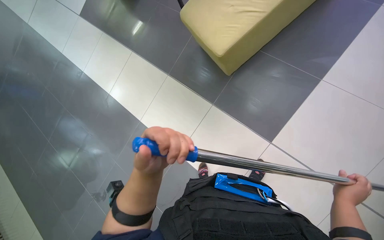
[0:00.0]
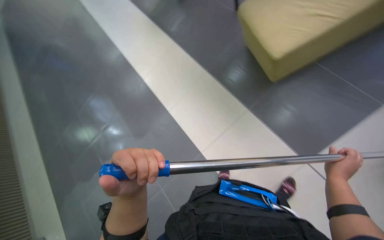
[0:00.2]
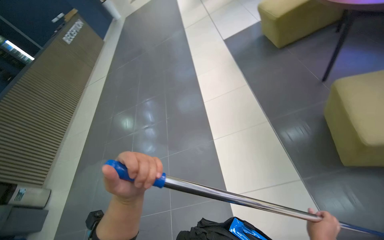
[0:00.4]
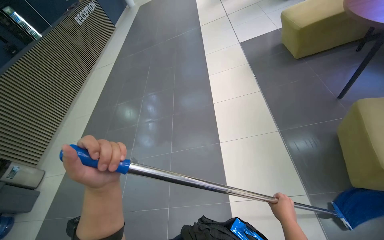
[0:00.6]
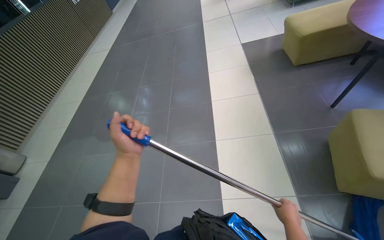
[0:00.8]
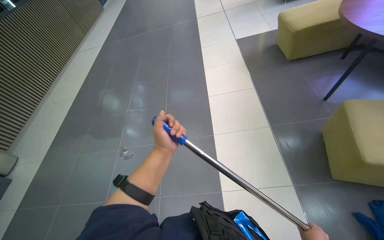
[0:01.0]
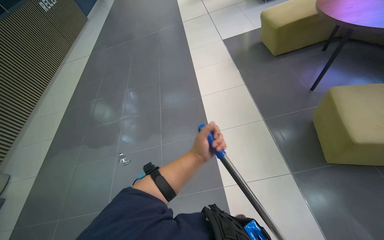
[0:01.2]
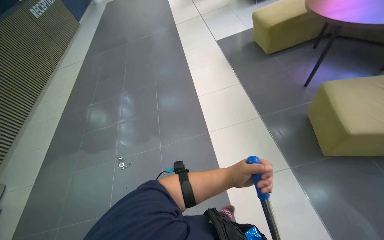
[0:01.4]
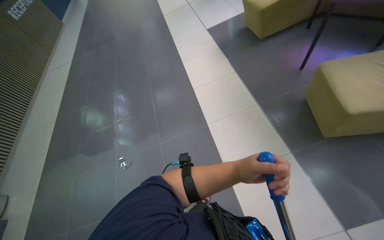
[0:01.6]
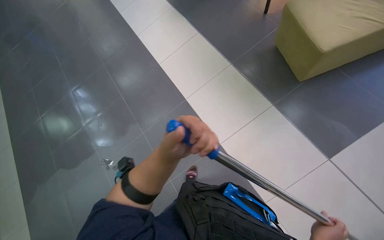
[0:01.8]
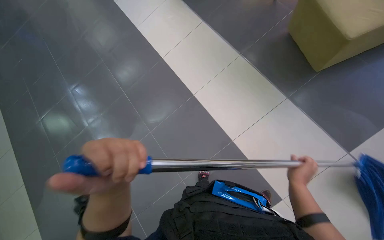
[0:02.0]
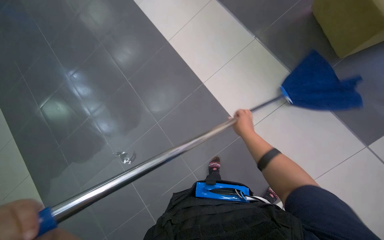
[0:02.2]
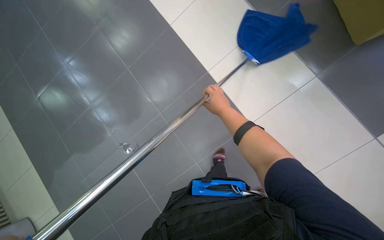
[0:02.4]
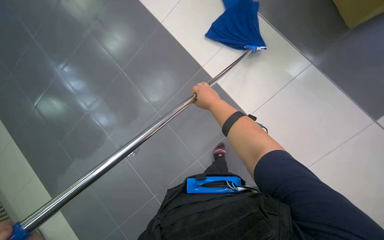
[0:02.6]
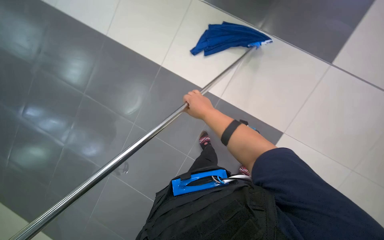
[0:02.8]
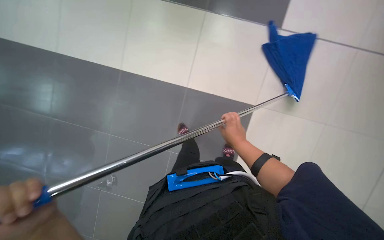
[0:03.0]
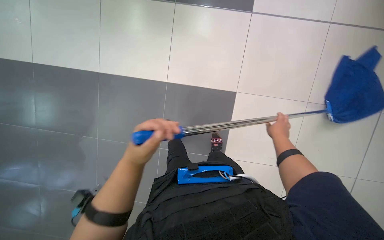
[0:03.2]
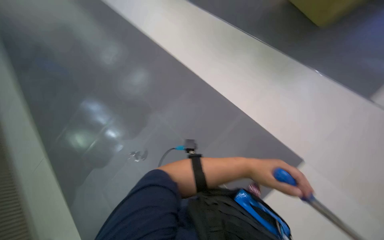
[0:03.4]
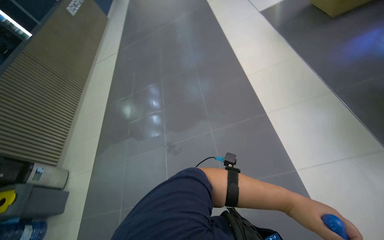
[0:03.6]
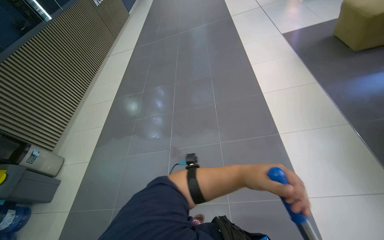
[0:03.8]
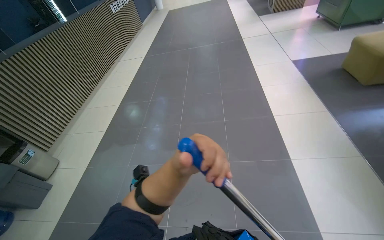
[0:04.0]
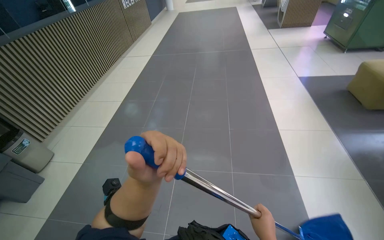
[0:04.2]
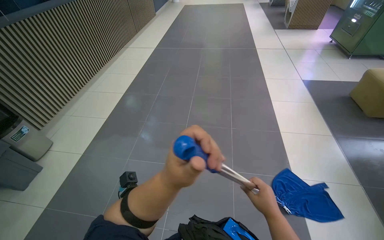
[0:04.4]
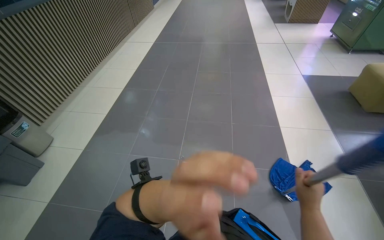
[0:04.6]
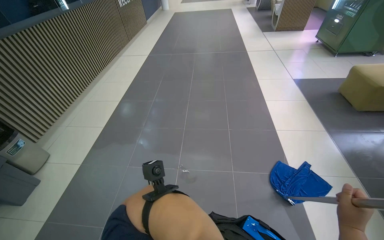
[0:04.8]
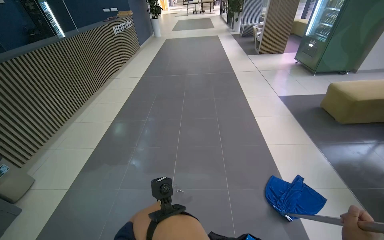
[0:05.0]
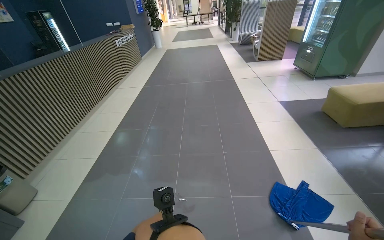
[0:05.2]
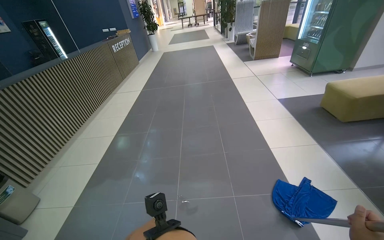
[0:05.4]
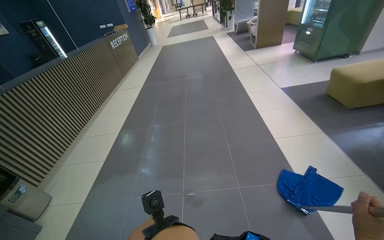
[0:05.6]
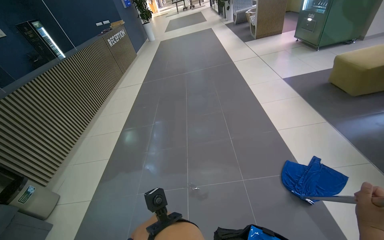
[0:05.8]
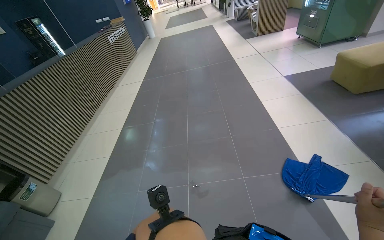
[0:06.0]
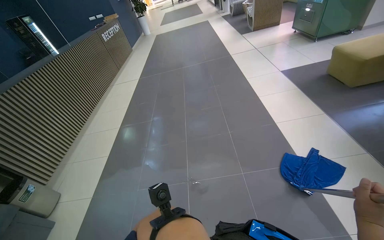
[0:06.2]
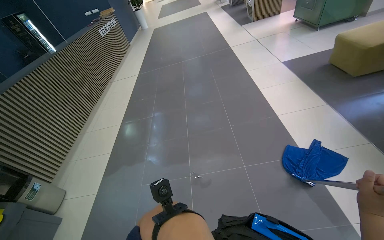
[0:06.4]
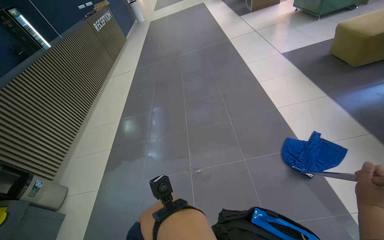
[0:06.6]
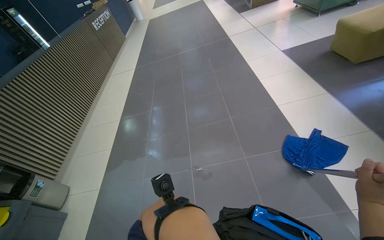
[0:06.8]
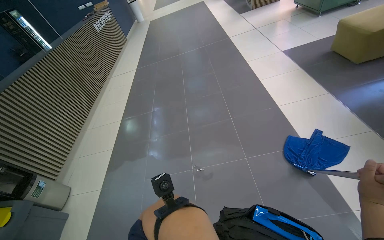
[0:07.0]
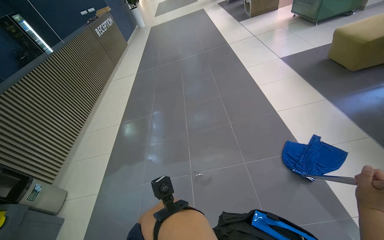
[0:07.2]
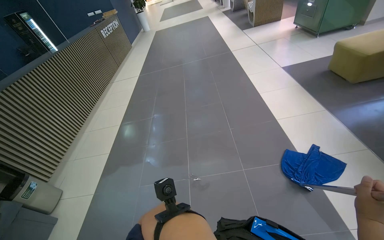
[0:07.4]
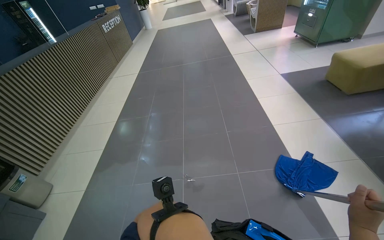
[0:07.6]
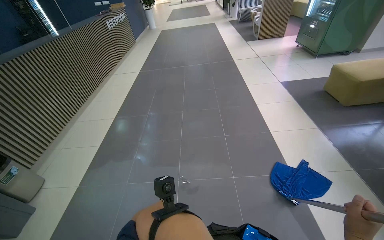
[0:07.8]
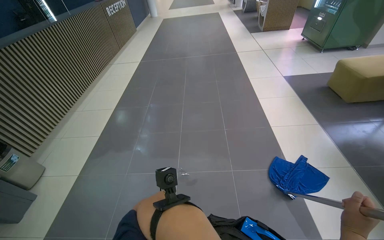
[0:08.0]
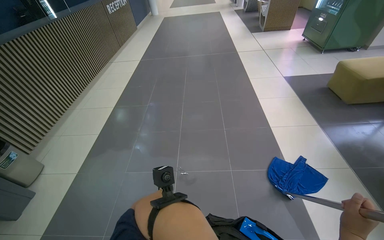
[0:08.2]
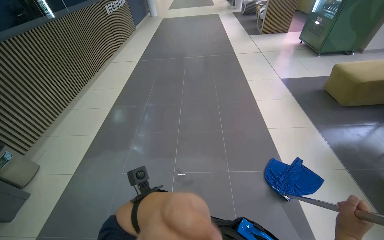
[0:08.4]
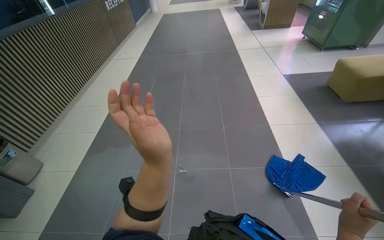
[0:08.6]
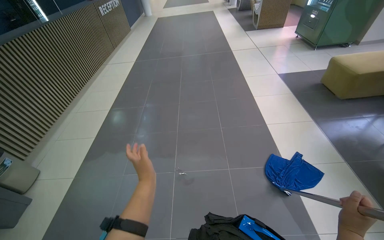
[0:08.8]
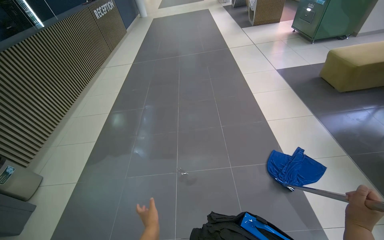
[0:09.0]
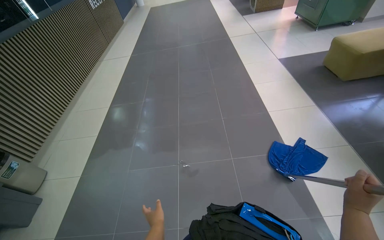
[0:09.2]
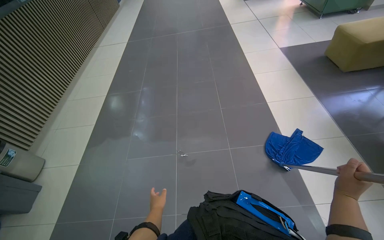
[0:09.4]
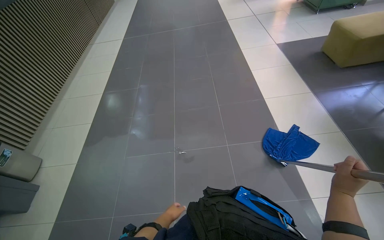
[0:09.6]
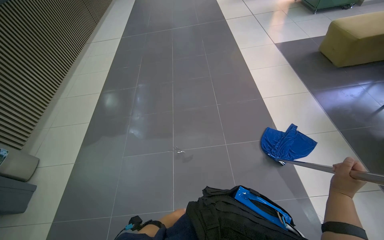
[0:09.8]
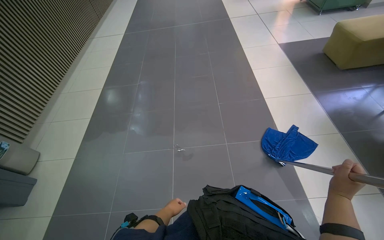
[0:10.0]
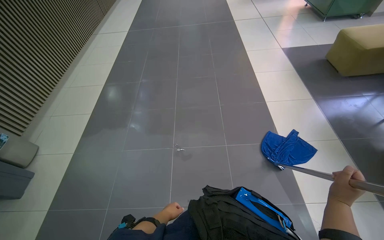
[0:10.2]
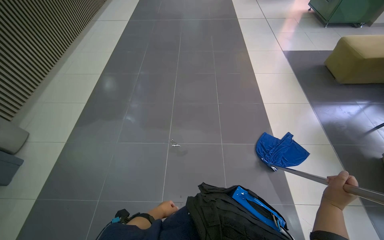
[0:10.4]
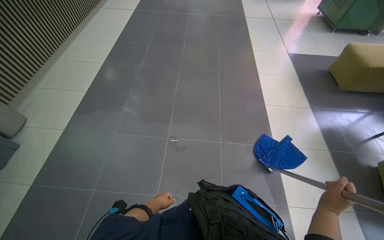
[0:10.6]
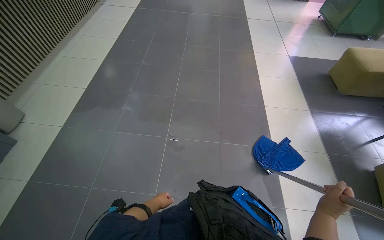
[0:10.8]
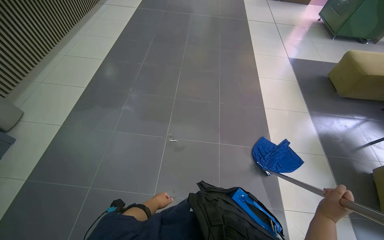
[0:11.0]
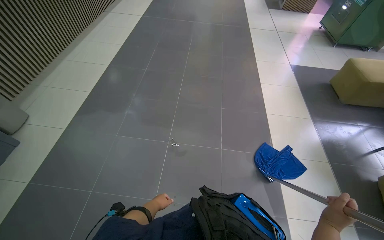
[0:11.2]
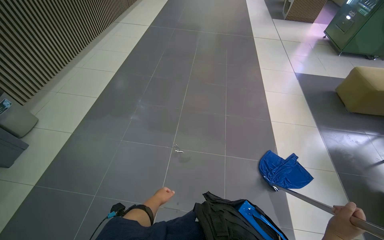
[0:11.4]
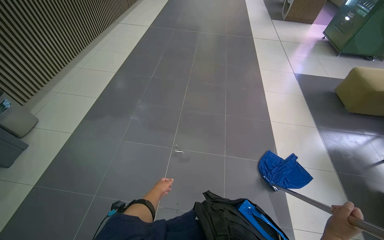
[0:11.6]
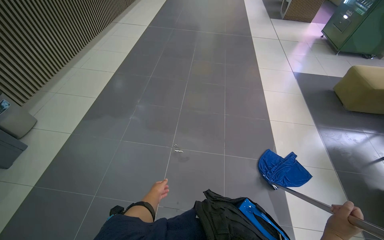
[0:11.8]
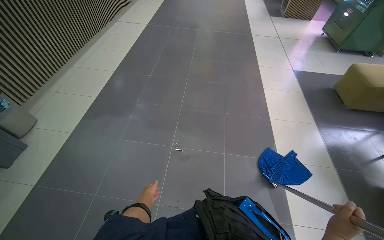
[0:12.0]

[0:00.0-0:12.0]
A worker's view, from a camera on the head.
Job: mopping floor.
The whole recording: Mopping floor with blue mop. The worker mops the floor with a blue mop.
0:01.6 to 0:03.0: The wearer looks some 15 degrees further downward.
0:03.0 to 0:04.4: The wearer moves some 50 cm. The scene rotates clockwise by about 40 degrees.

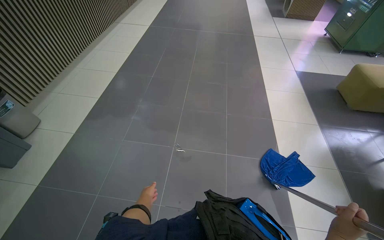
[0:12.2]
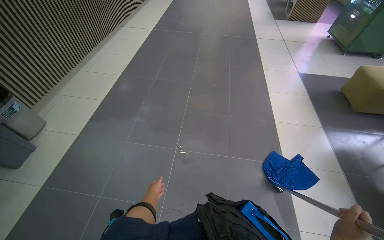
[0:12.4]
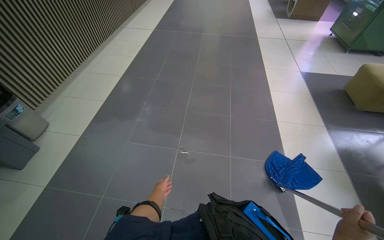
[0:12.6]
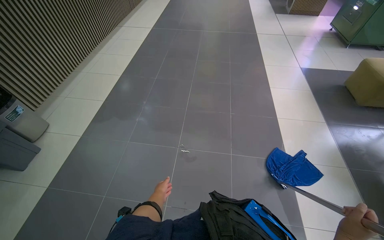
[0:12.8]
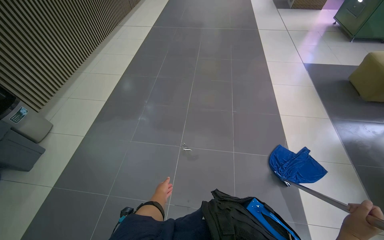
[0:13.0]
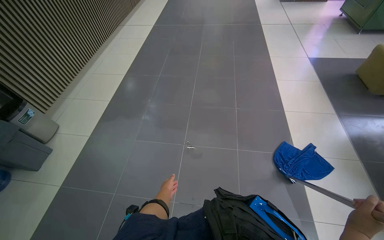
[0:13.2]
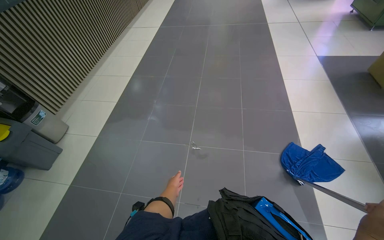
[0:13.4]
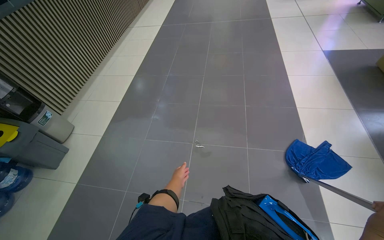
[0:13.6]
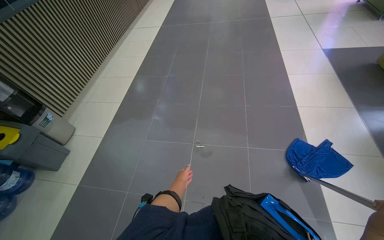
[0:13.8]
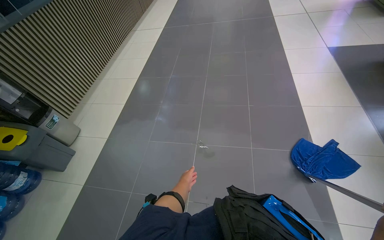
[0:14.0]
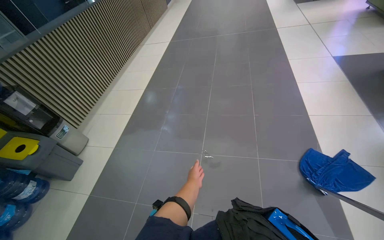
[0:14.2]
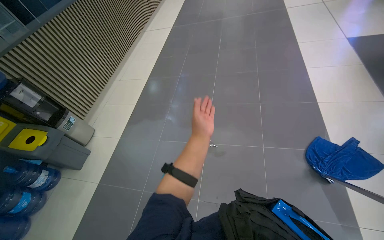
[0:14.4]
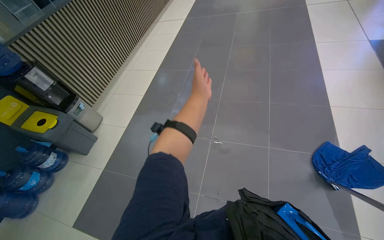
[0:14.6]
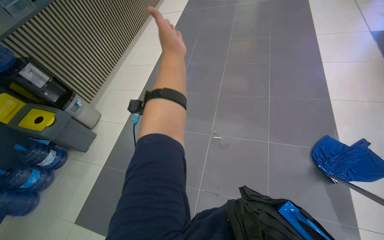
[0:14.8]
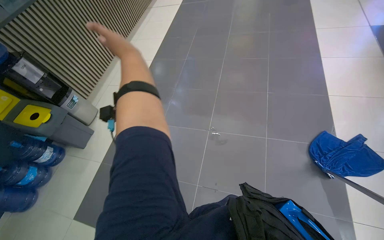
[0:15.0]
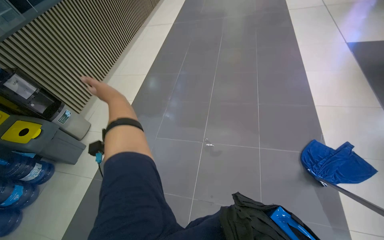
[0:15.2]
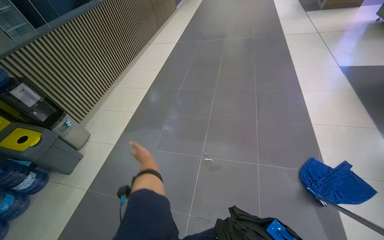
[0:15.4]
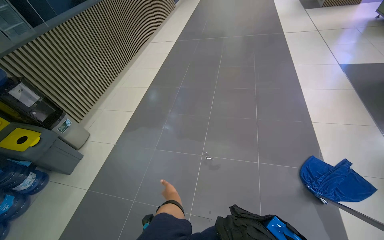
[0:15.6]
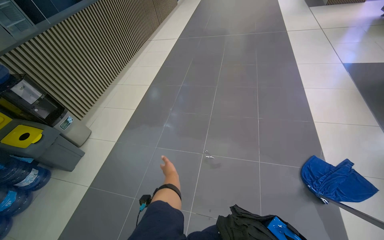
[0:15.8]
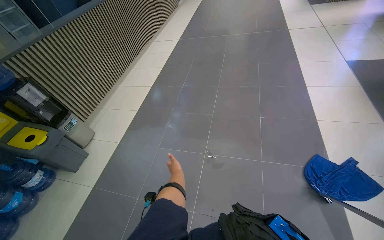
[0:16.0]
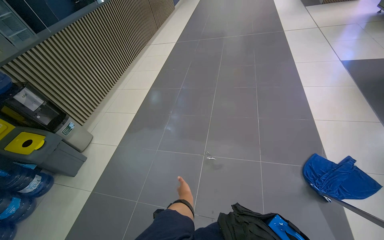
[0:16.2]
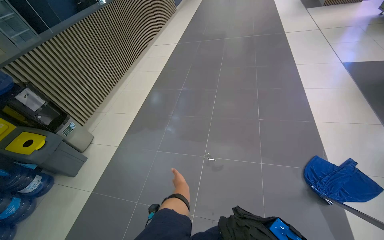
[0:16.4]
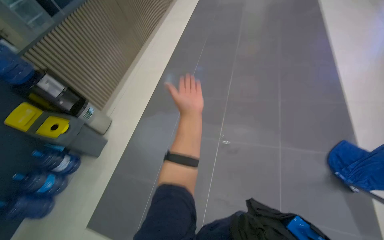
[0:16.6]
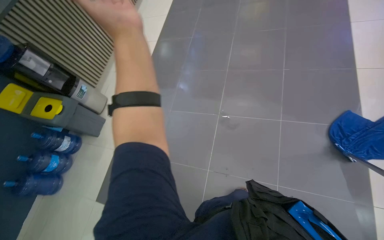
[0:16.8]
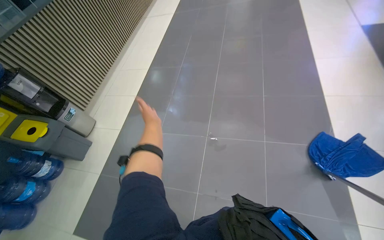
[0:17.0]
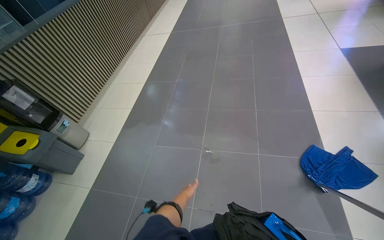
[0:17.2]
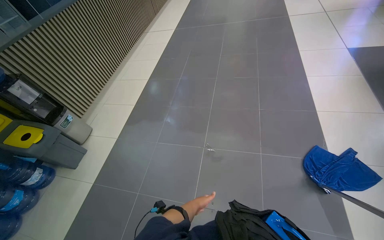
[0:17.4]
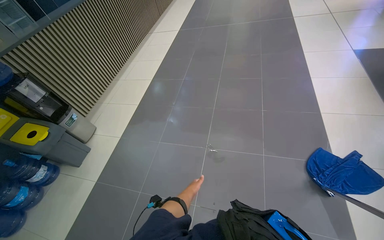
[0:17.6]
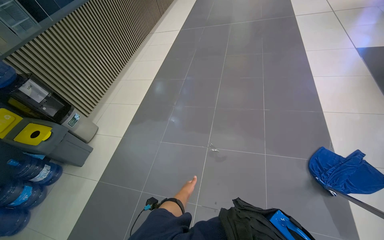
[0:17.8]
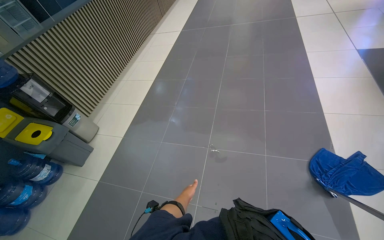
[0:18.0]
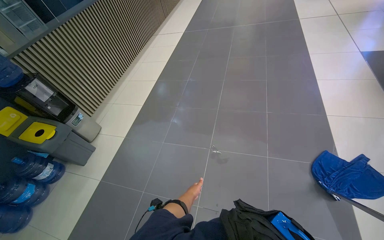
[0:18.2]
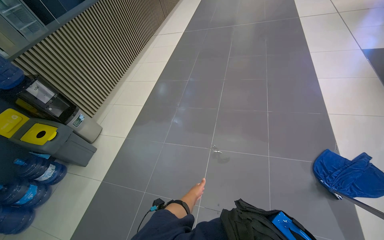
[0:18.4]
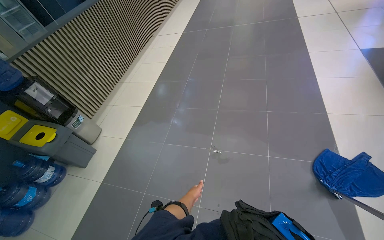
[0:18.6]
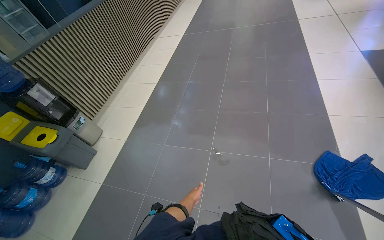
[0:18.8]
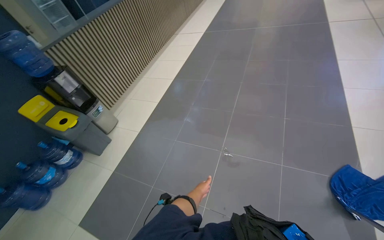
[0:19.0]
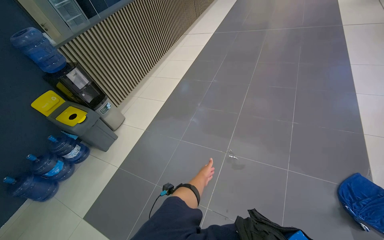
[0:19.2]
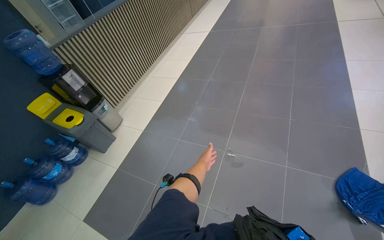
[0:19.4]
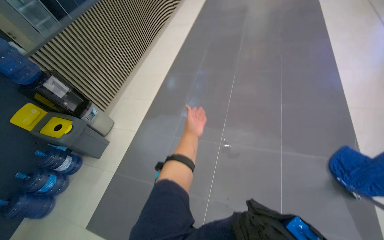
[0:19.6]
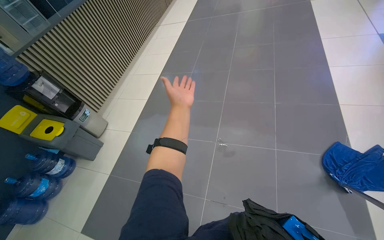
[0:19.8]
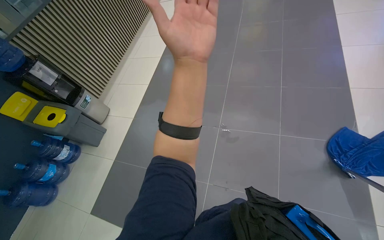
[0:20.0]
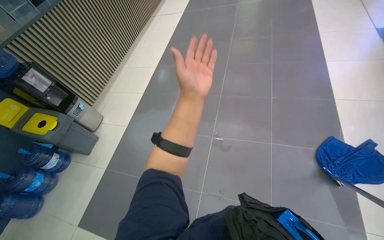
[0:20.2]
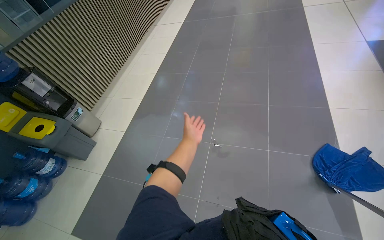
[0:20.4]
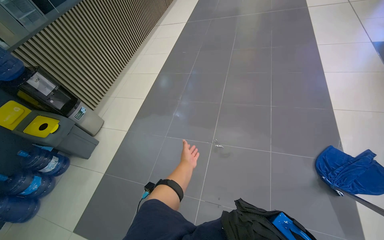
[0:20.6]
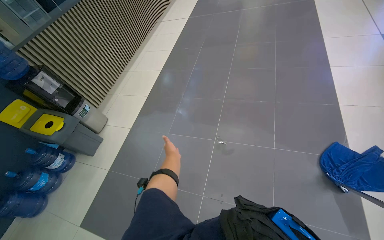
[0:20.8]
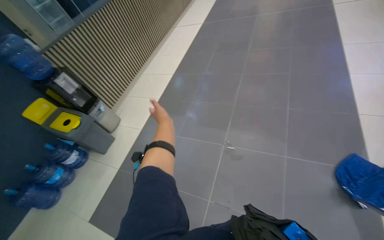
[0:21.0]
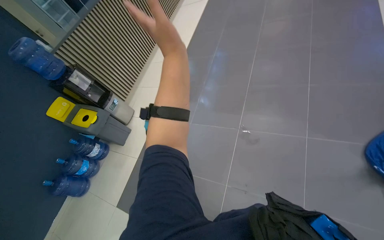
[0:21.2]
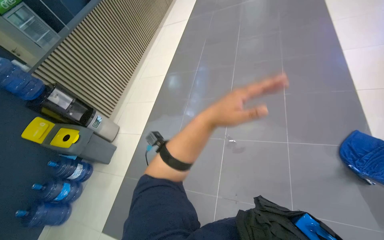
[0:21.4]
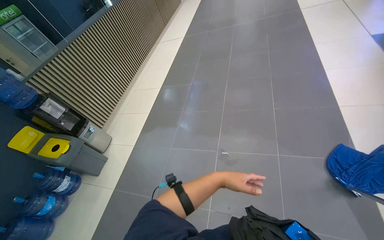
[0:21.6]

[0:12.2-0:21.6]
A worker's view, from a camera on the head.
Job: mopping floor.
The whole recording: Mopping floor with blue mop. The worker mops the floor with a blue mop.
0:13.8 to 0:15.4: The left hand travels to the left by about 10 cm, and reaches some 40 cm up the picture, then returns.
0:18.4 to 0:20.0: The left hand travels up the picture and nearer to the camera by about 50 cm.
0:20.0 to 0:21.6: The left hand swings up and down the picture, some 35 cm each way, with 2 reversals.
